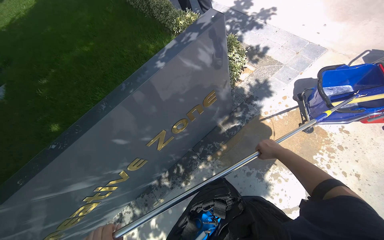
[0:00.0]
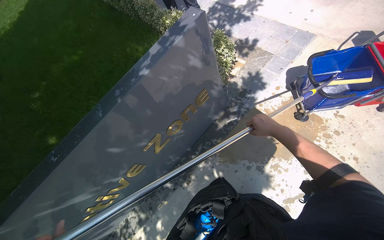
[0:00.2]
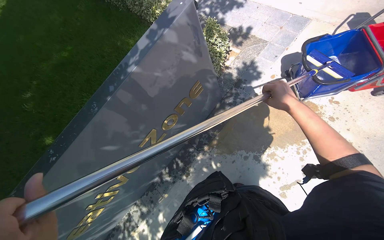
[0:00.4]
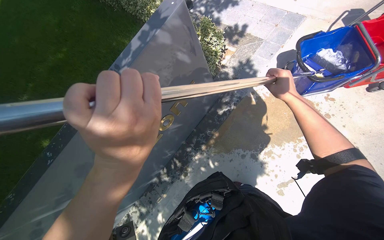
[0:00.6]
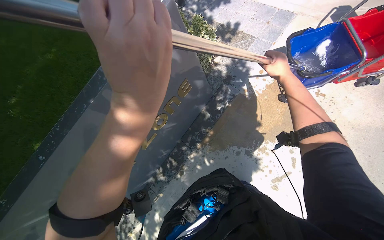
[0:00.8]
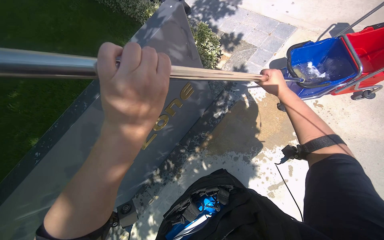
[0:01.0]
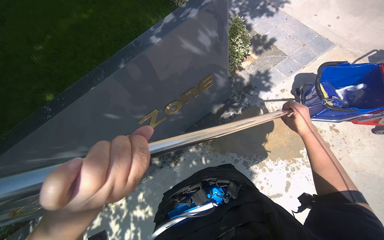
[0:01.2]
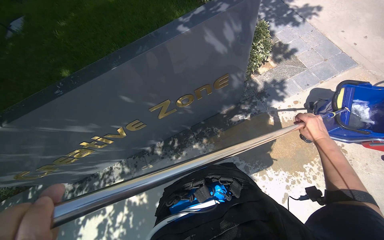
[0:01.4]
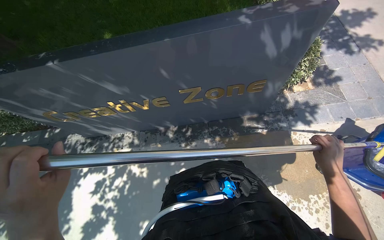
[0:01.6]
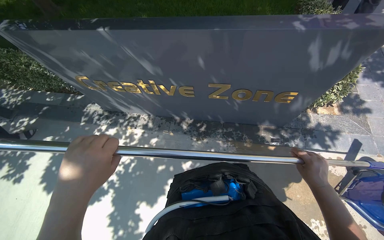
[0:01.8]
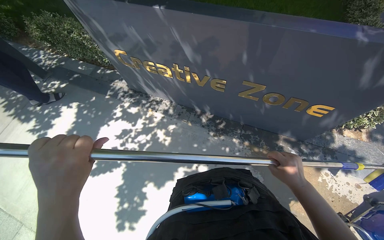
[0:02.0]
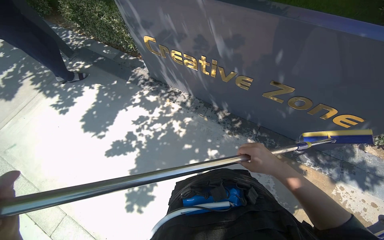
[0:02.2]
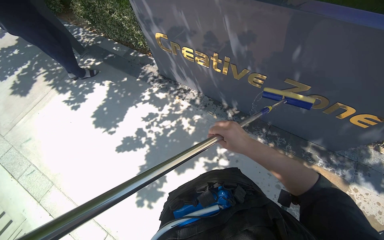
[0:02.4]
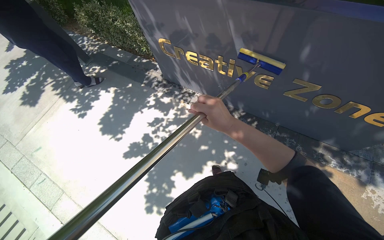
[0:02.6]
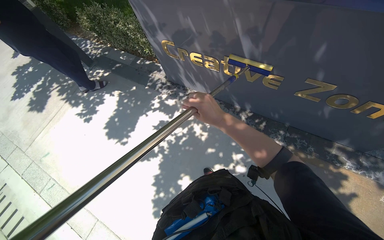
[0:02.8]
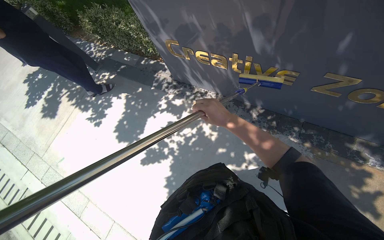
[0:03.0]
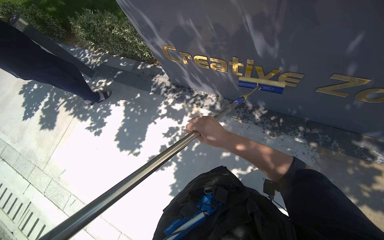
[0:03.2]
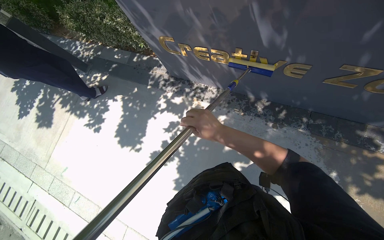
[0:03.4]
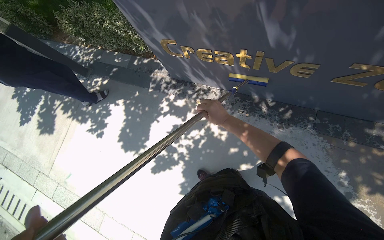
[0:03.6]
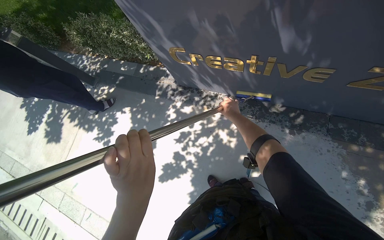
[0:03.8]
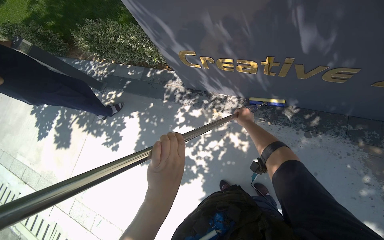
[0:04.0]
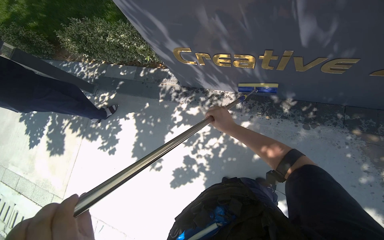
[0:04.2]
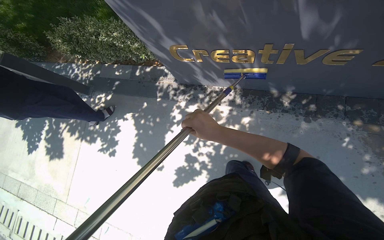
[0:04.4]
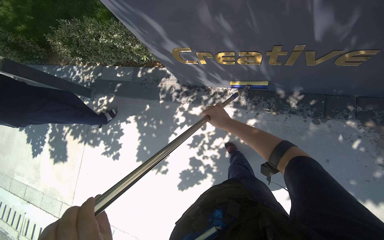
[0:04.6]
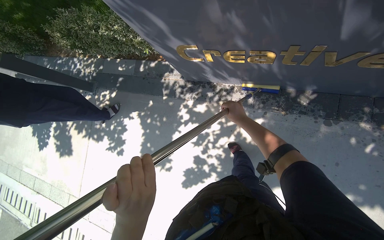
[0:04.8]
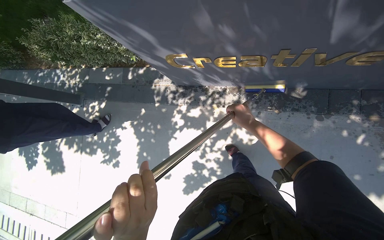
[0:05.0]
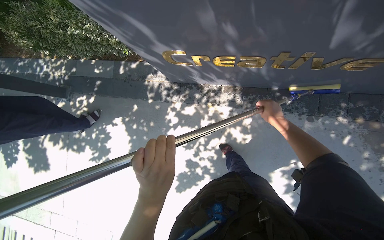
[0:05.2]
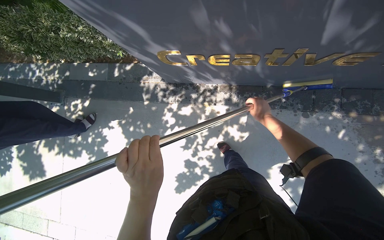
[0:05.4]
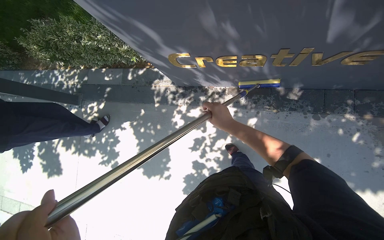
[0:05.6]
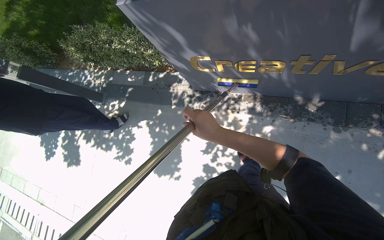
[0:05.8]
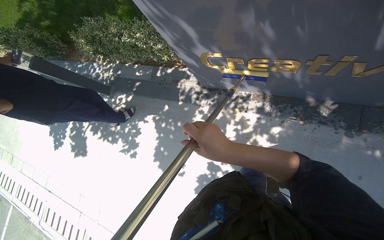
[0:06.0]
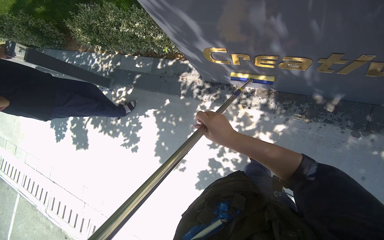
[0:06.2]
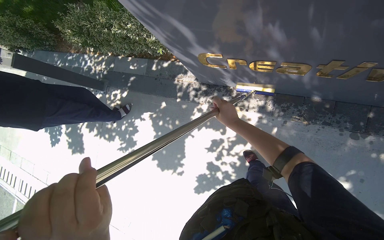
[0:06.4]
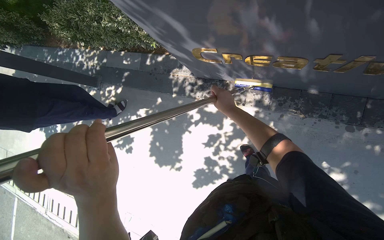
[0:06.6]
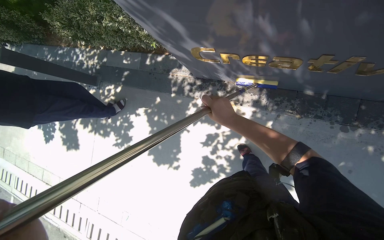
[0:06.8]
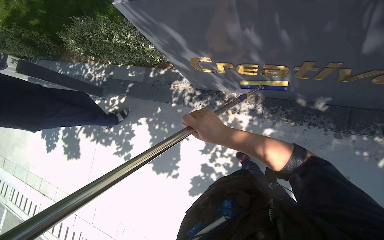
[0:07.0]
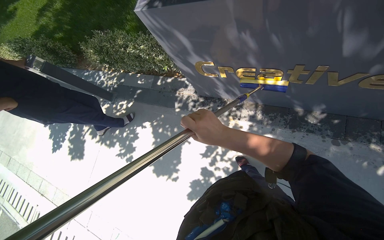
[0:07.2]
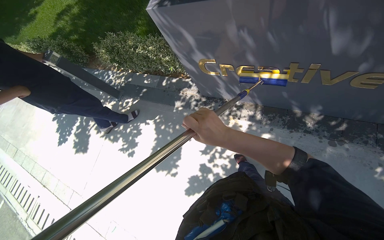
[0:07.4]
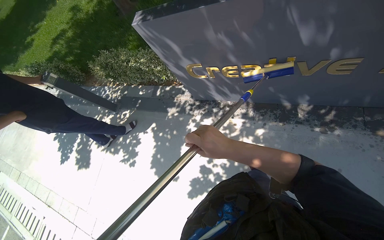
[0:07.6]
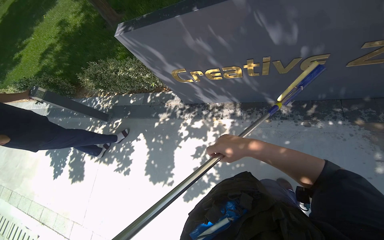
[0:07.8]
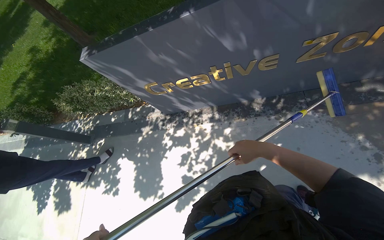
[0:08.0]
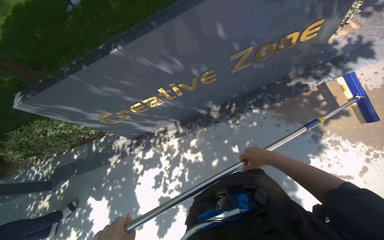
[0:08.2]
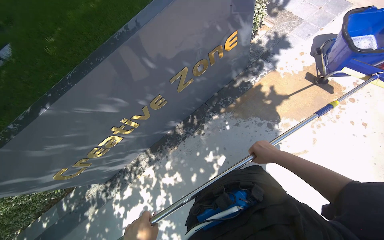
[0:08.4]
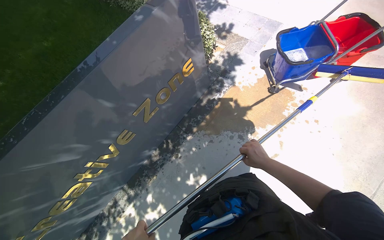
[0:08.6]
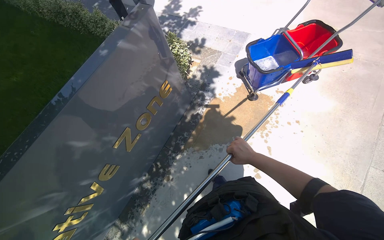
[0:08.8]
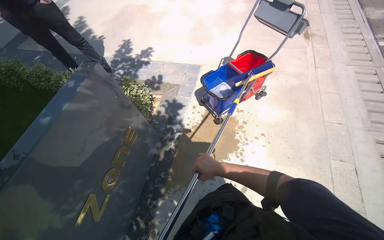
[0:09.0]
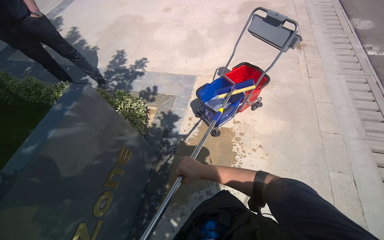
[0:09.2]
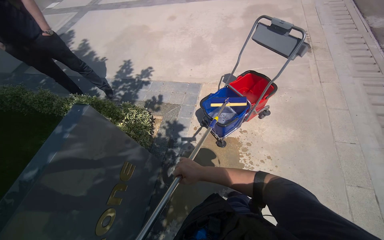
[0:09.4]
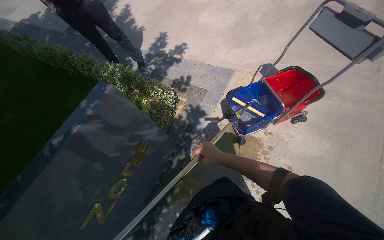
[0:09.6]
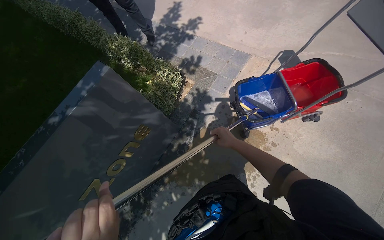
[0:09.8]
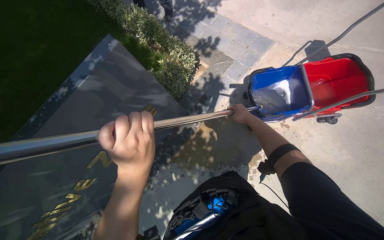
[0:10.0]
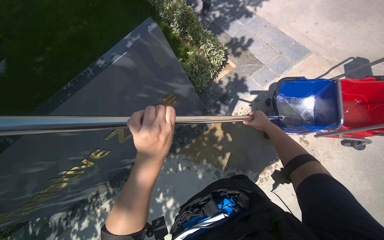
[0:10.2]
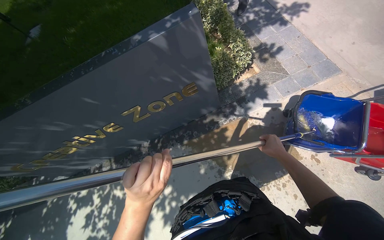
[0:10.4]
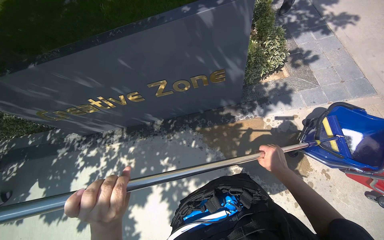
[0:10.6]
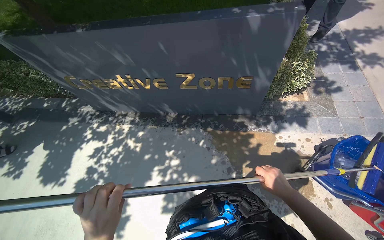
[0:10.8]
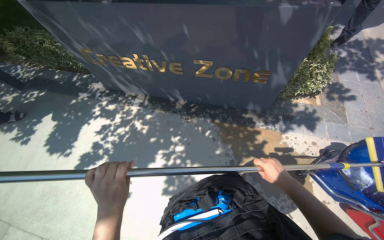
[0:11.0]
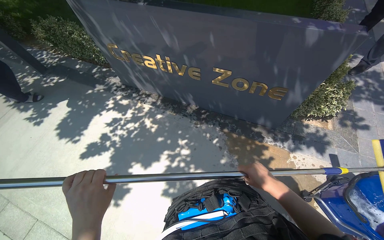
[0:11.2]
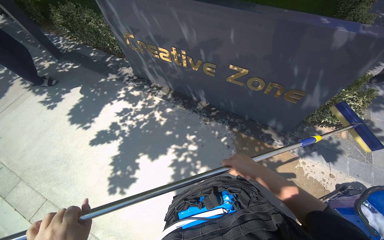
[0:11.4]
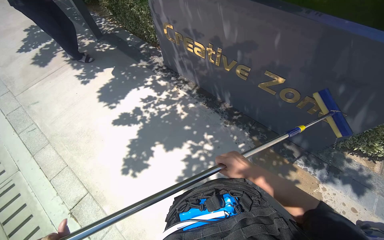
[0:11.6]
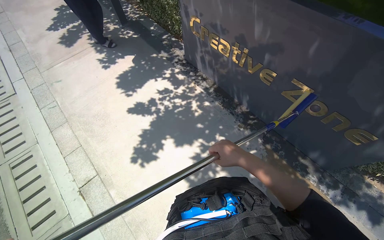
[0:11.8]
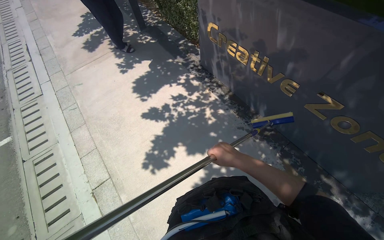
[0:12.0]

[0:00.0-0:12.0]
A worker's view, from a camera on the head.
Job: wiping surfaces.
The whole recording: Scrubbing 'Creative Zone' sign. The worker scrubs the 'Creative Zone' sign with a long-handled scrubber.
0:00.0 to 0:01.6: The scene rotates clockwise by roughly 35 degrees.
0:01.6 to 0:03.0: The camera travels roughly 50 cm. The wearer's head swings roughly 30 degrees to the left.
0:04.4 to 0:06.0: The right hand travels to the right and back again, roughly 20 cm each way.
0:06.0 to 0:07.6: The right hand reaches some 30 cm farther from the camera, then returns.
0:07.6 to 0:09.0: The wearer moves about 90 cm. The head turns to the right by roughly 85 degrees. The wearer looks about 35 degrees further upward.
0:09.0 to 0:10.4: The head turns to the left by approximately 55 degrees. The view tips downward by about 20 degrees.
0:10.4 to 0:12.0: The camera is carried some 70 cm. The head turns to the left by about 75 degrees.

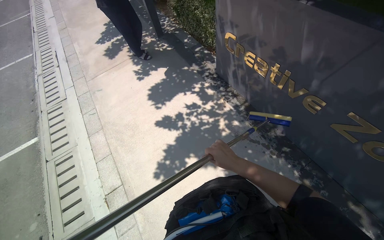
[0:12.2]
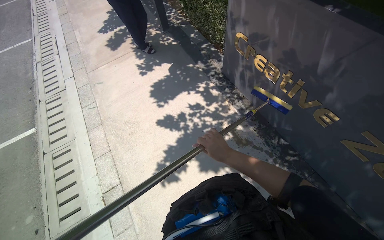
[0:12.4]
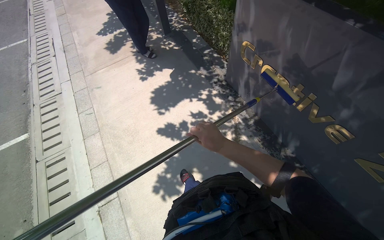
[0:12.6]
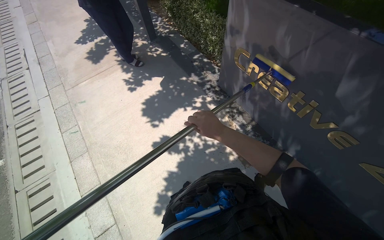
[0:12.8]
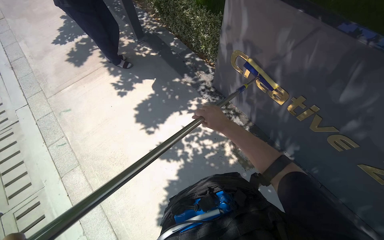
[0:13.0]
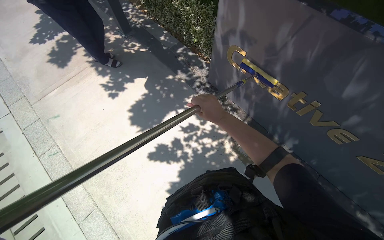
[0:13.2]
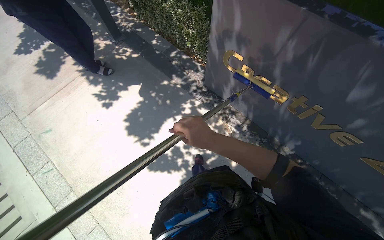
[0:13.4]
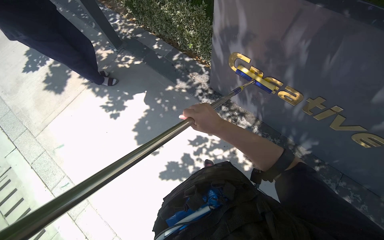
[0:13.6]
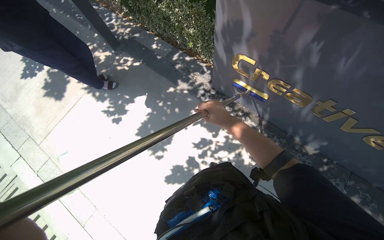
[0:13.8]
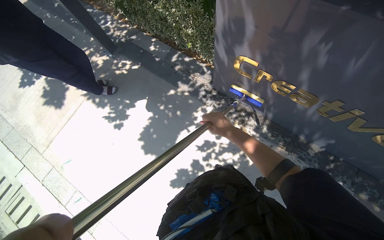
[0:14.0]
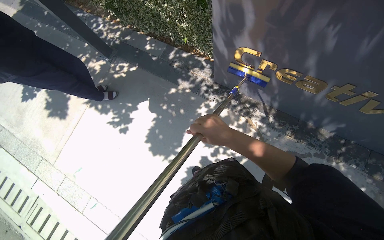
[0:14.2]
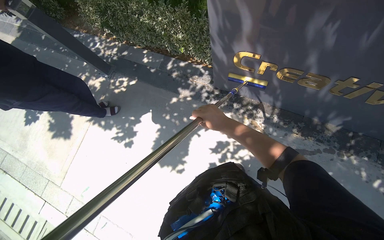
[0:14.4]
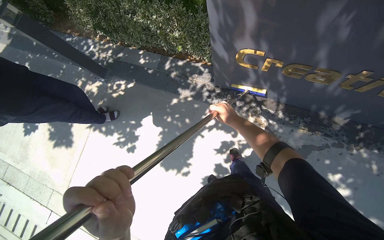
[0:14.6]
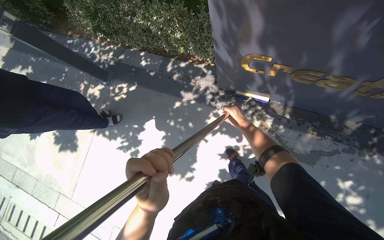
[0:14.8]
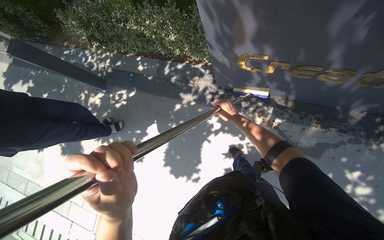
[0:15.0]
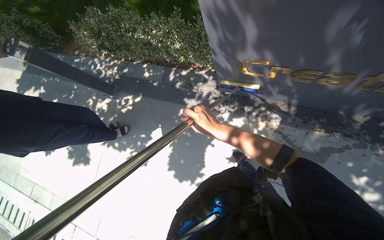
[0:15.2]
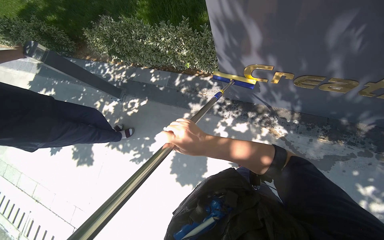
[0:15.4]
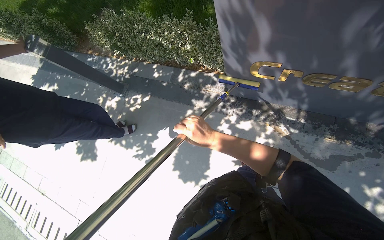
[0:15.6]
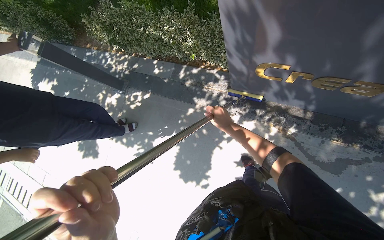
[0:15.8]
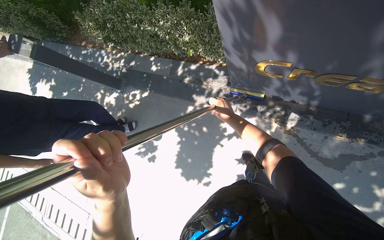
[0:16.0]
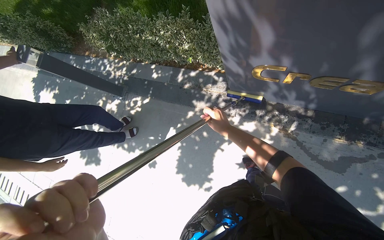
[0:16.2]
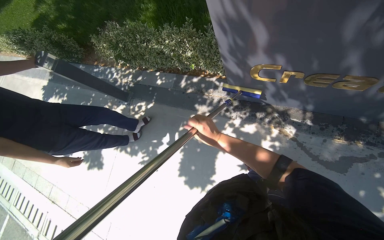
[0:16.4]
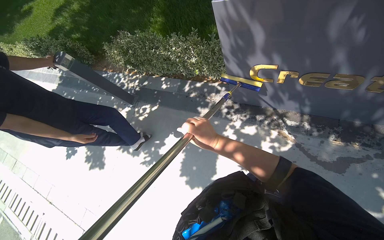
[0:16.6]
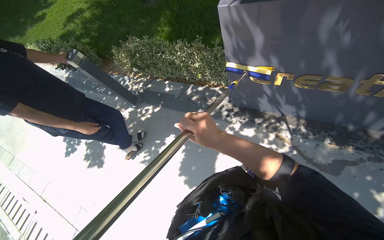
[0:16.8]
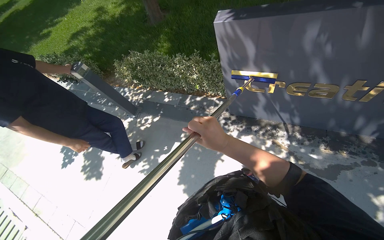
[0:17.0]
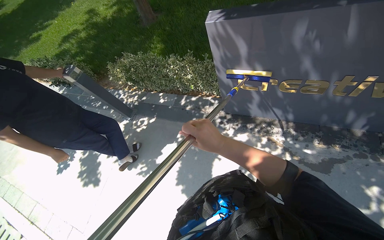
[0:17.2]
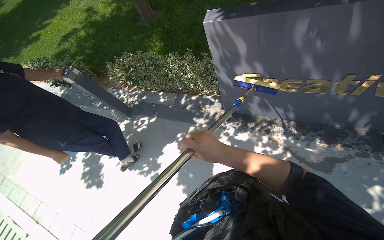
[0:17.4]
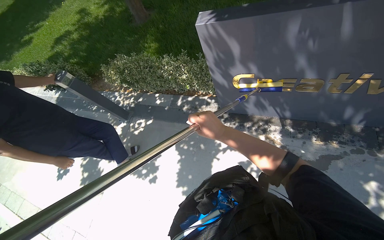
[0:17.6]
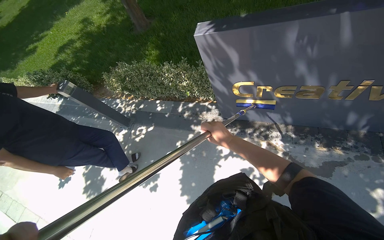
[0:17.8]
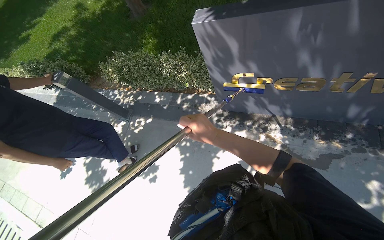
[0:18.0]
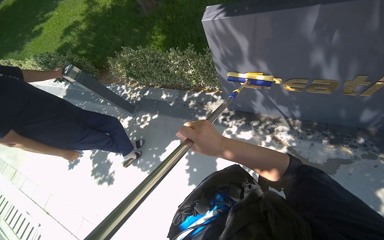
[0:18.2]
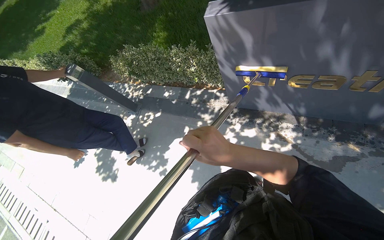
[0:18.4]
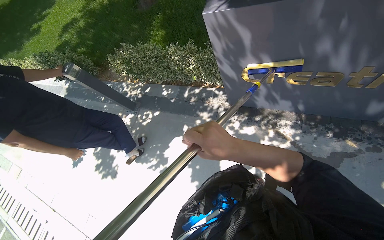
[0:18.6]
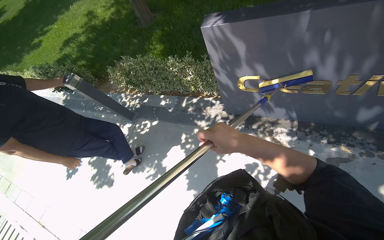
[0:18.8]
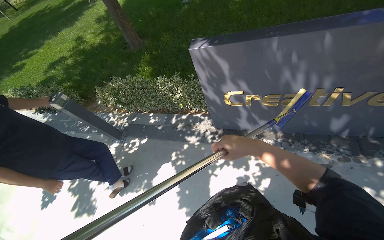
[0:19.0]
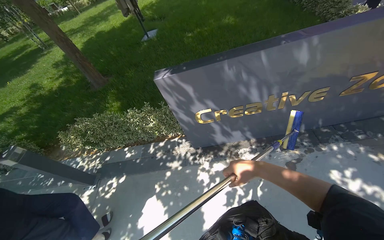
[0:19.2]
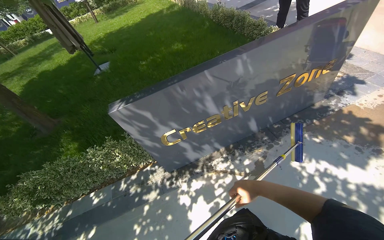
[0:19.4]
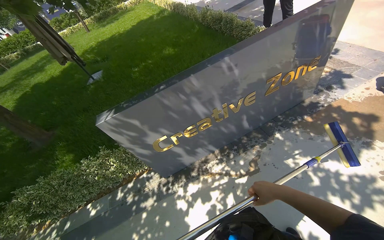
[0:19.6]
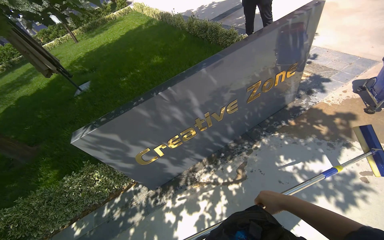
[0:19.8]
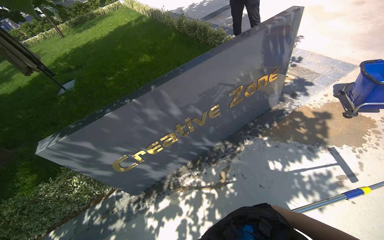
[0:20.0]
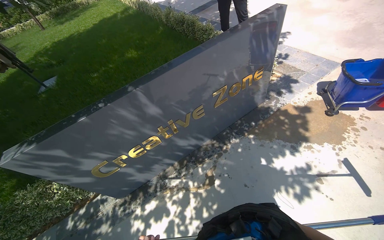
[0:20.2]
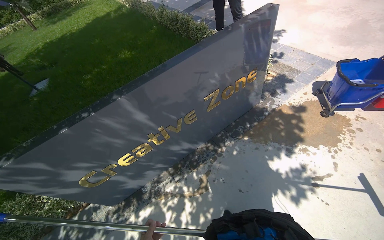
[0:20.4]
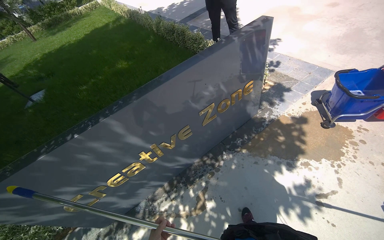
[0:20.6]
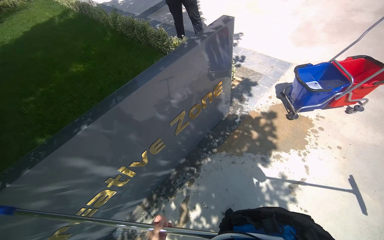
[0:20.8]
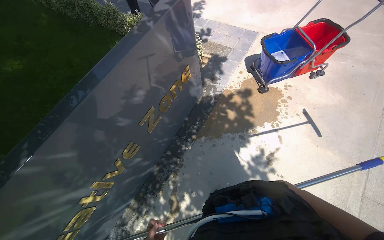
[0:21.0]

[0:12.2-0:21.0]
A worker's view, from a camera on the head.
Job: wiping surfaces.
The whole recording: Scrubbing 'Creative Zone' sign. The worker scrubs the 'Creative Zone' sign with a long-handled scrubber.
0:12.2 to 0:13.6: The wearer moves roughly 80 cm. The head turns to the right by about 20 degrees.
0:13.6 to 0:15.2: The scene turns about 25 degrees counterclockwise in the picture. The right hand moves nearer and farther over some 25 cm, changing direction 3 times.
0:15.2 to 0:16.6: The right hand swings nearer and farther, about 20 cm each way, with 2 reversals.
0:16.6 to 0:18.0: The right hand swings nearer and farther, some 20 cm each way, with 2 reversals.
0:18.0 to 0:19.6: The head rotates roughly 40 degrees to the right. The view tips upward by approximately 30 degrees.
0:19.6 to 0:21.0: The wearer moves some 80 cm. The wearer's head swings some 35 degrees to the right.
